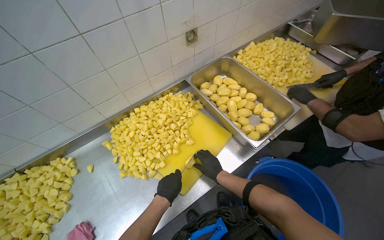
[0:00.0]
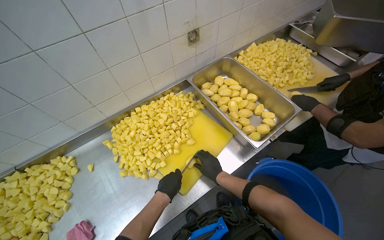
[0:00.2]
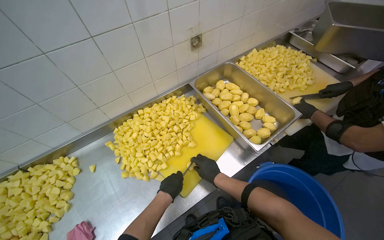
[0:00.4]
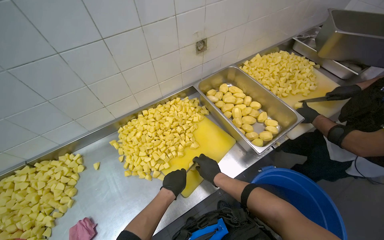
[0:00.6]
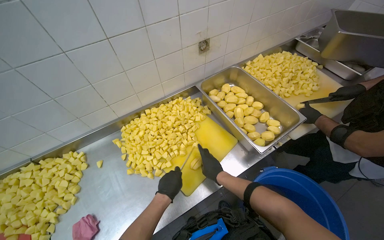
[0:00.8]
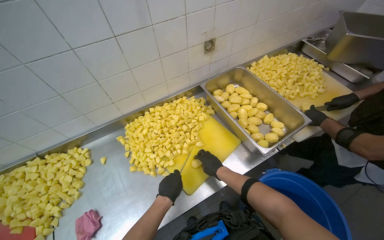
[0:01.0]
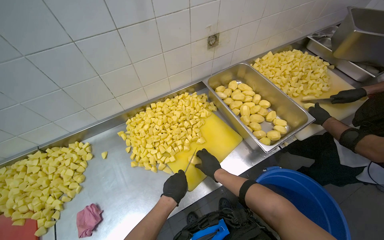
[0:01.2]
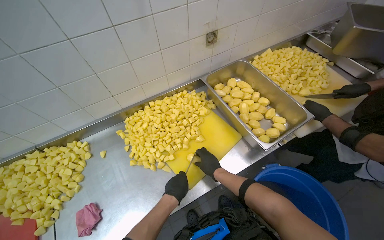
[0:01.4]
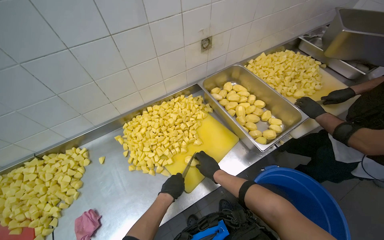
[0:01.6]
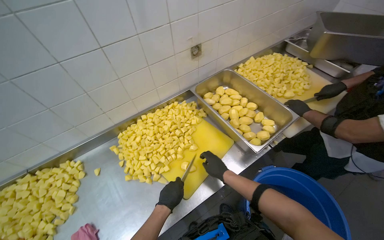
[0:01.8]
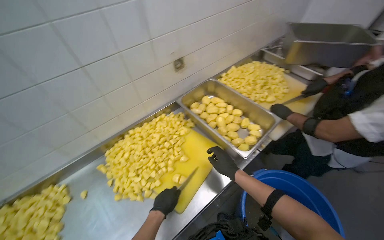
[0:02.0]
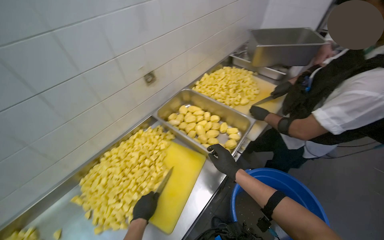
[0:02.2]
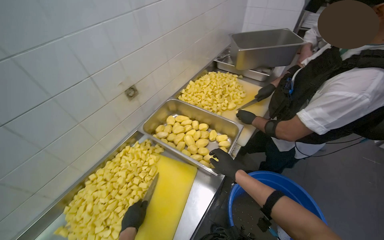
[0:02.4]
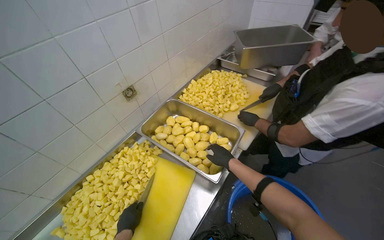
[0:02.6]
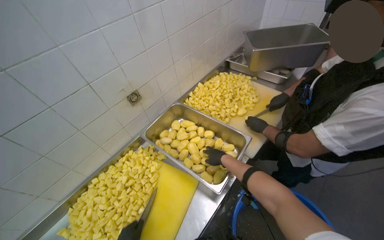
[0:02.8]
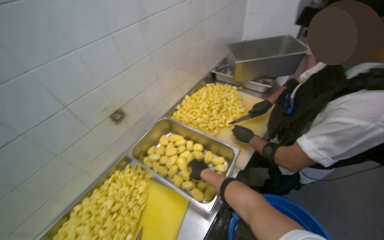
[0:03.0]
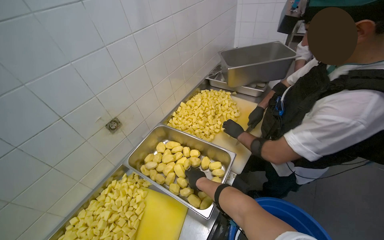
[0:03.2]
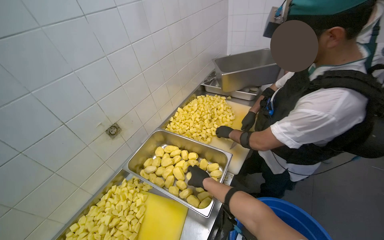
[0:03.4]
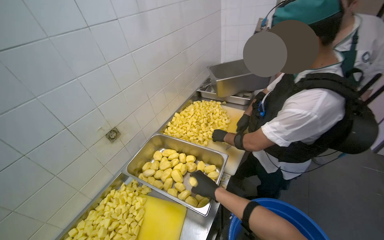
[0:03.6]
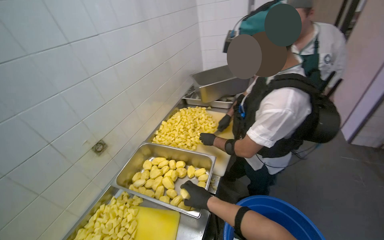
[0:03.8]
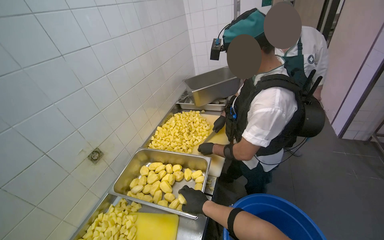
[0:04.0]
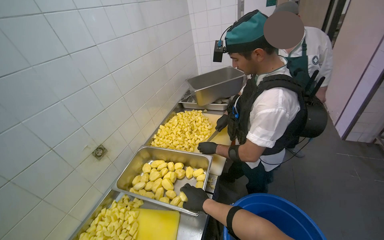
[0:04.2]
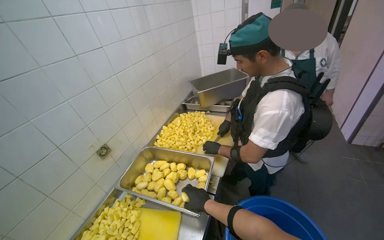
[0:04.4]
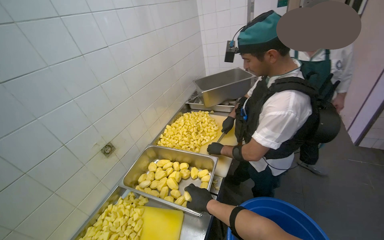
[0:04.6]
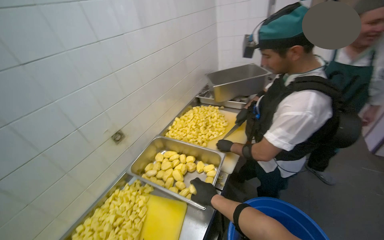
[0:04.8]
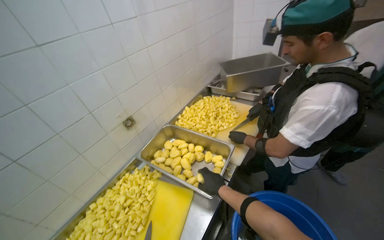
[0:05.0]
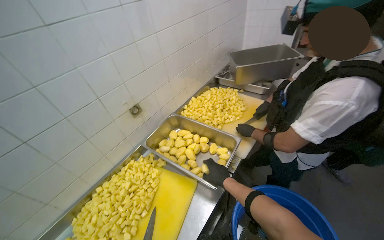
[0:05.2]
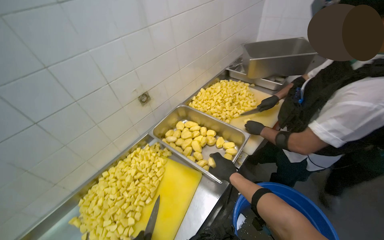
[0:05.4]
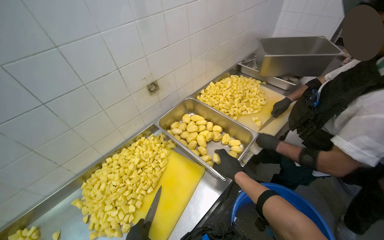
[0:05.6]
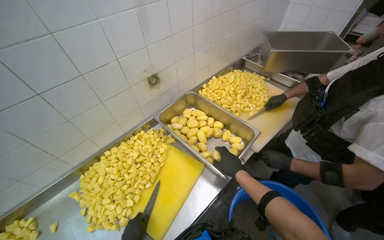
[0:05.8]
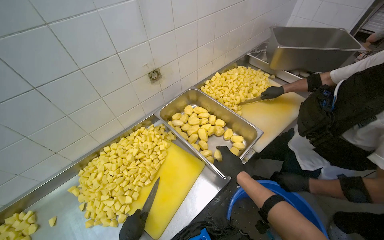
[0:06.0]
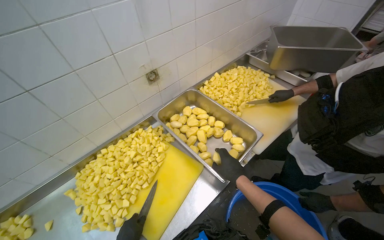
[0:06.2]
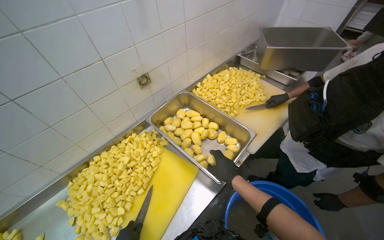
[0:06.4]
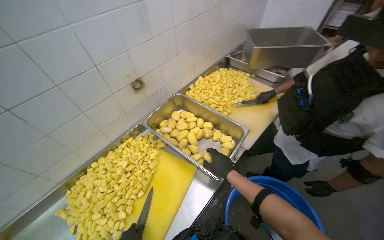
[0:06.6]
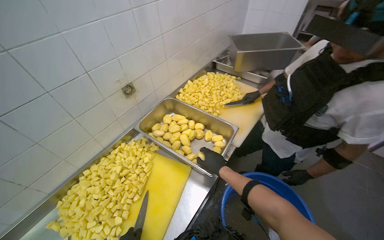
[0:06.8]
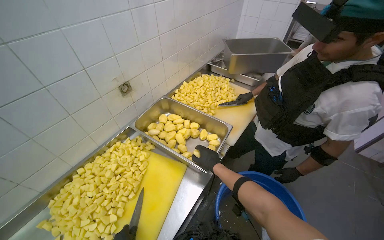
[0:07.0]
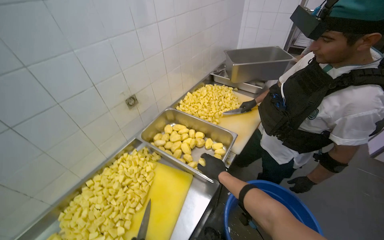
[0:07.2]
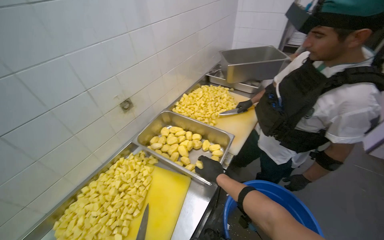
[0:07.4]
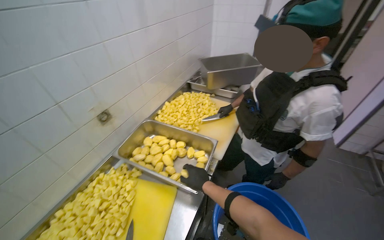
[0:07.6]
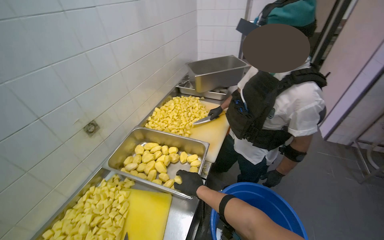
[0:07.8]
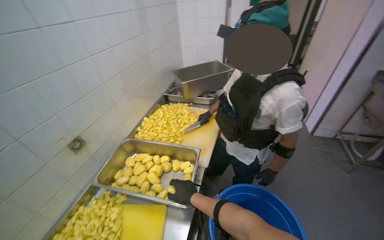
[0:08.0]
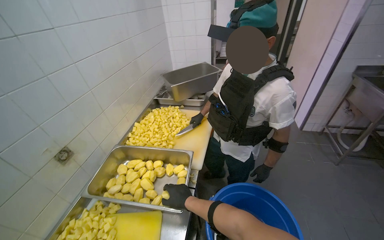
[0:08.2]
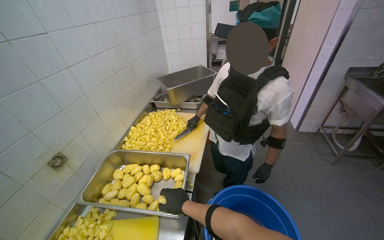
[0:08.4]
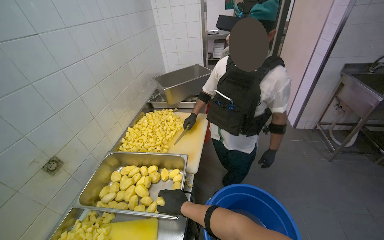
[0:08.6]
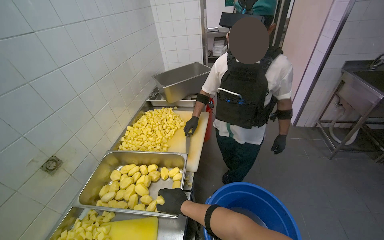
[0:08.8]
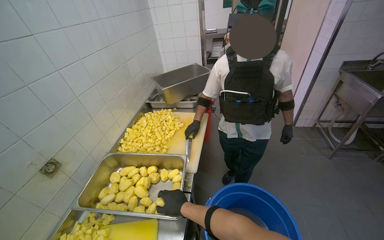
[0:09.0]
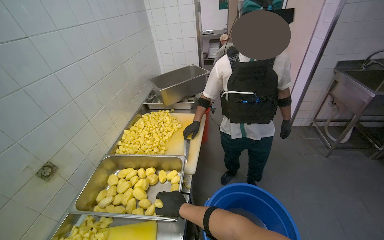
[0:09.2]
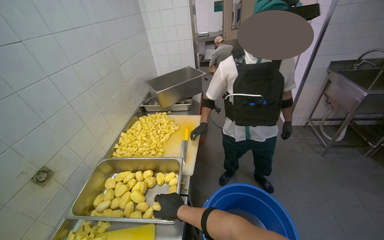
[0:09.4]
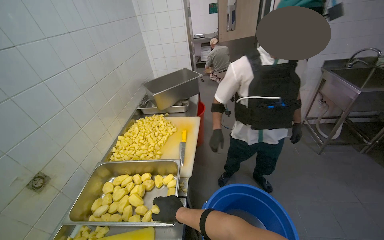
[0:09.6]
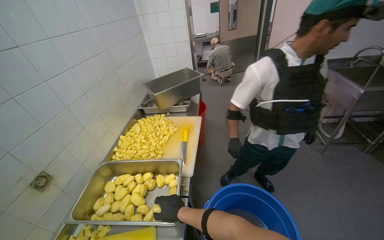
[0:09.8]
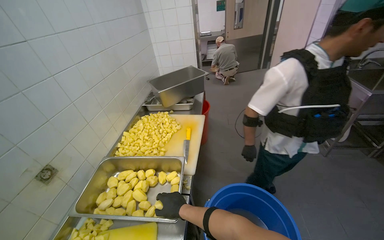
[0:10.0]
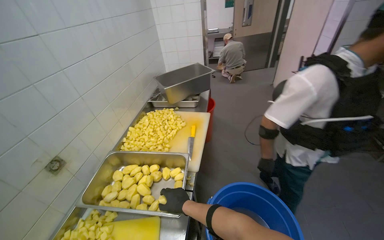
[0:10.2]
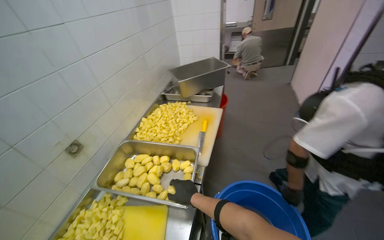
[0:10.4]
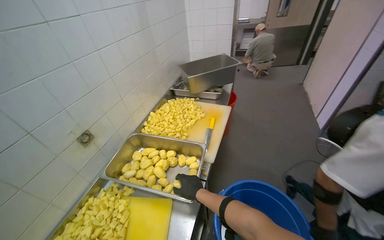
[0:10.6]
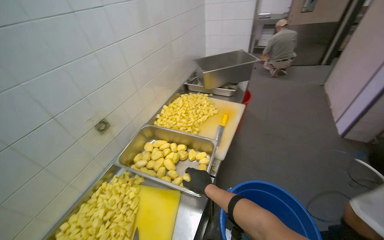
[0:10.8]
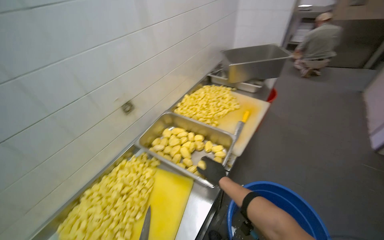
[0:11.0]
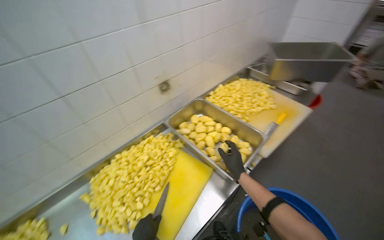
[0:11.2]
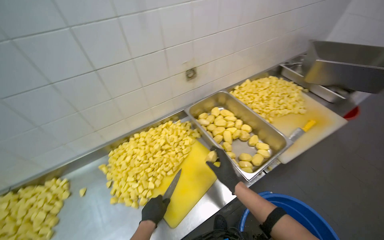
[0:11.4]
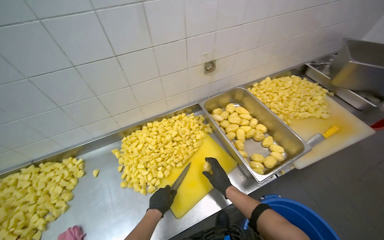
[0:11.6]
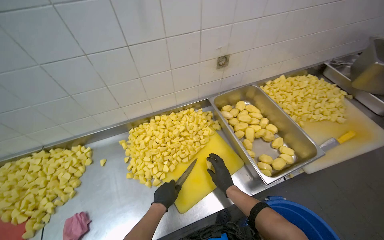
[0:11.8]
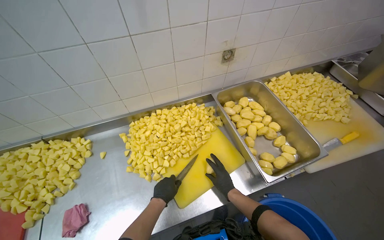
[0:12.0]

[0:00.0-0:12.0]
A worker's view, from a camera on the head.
Job: preparing food.
The whole recording: Cutting potatoes into cubes. The worker continues cutting peeled potatoes into cubes on a yellow cutting board.
0:00.0 to 0:01.6: The hands make small movements and keep their place.
0:01.6 to 0:03.0: The head rotates about 25 degrees to the right.
0:03.0 to 0:04.4: The wearer looks about 15 degrees further upward.
0:04.4 to 0:06.0: The wearer looks about 25 degrees further to the left. The view tilts about 20 degrees downward.
0:06.0 to 0:07.6: The wearer looks about 20 degrees further to the right.
0:07.6 to 0:09.0: The head turns to the right by some 20 degrees.
0:10.4 to 0:12.0: The head rotates approximately 55 degrees to the left. The camera pitches downward, by some 20 degrees.

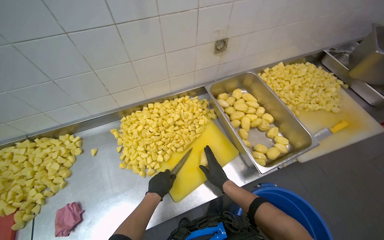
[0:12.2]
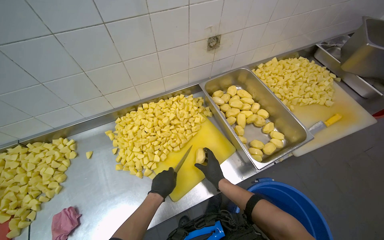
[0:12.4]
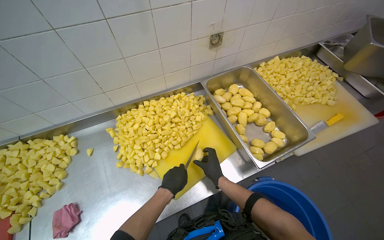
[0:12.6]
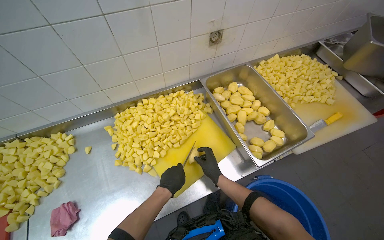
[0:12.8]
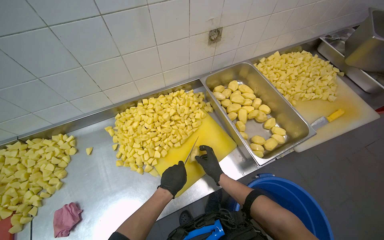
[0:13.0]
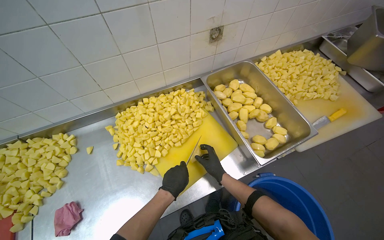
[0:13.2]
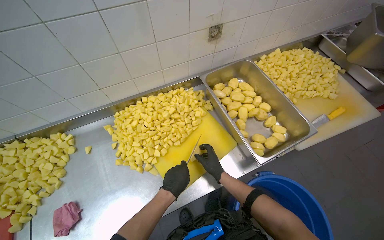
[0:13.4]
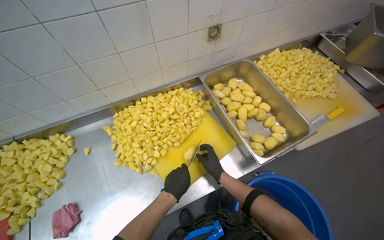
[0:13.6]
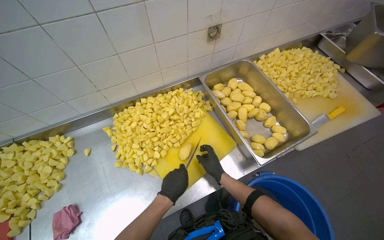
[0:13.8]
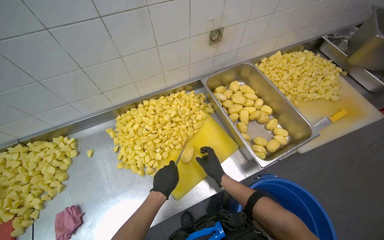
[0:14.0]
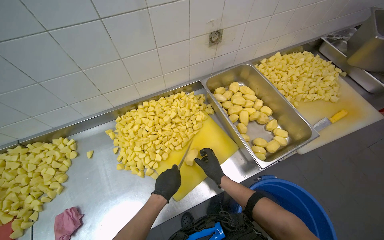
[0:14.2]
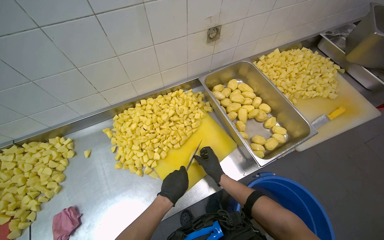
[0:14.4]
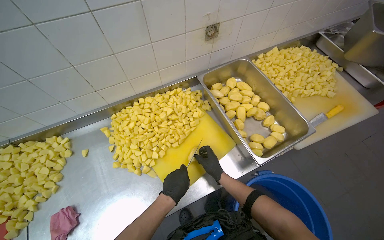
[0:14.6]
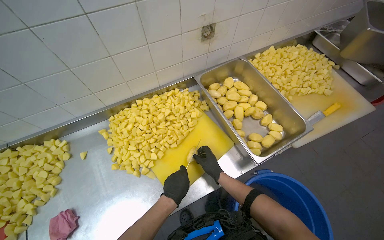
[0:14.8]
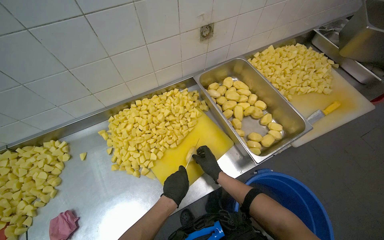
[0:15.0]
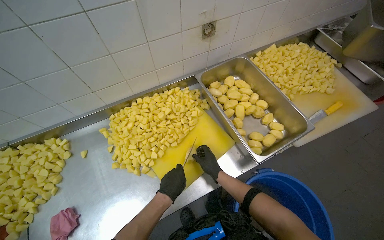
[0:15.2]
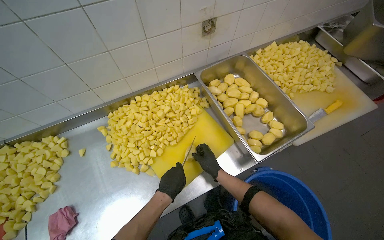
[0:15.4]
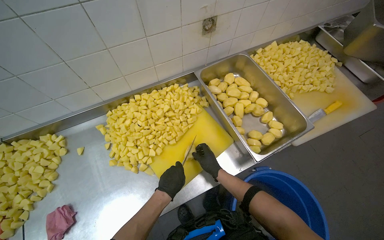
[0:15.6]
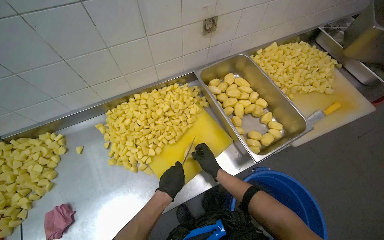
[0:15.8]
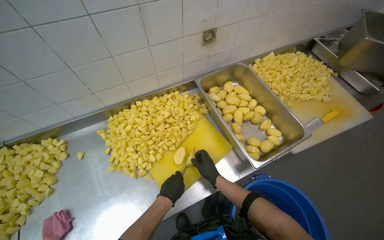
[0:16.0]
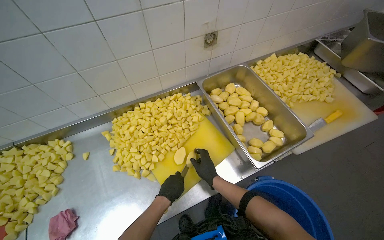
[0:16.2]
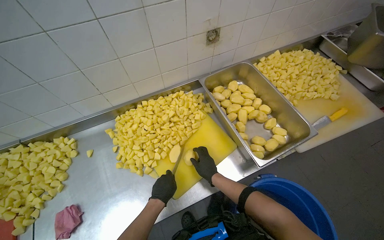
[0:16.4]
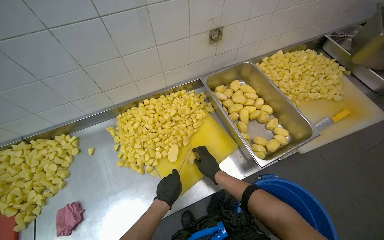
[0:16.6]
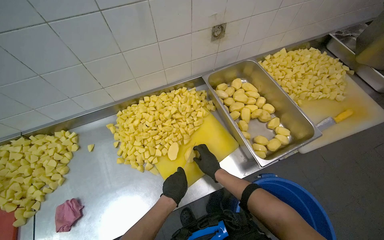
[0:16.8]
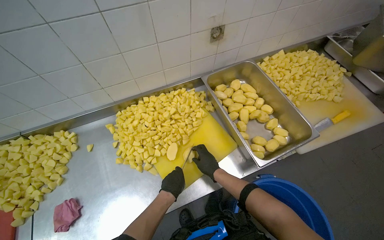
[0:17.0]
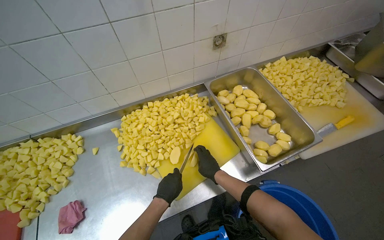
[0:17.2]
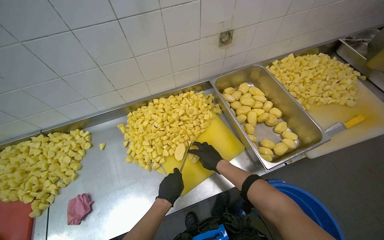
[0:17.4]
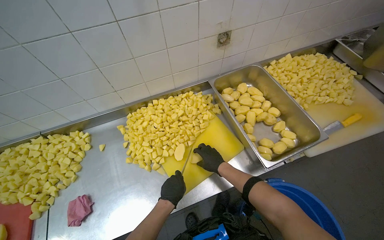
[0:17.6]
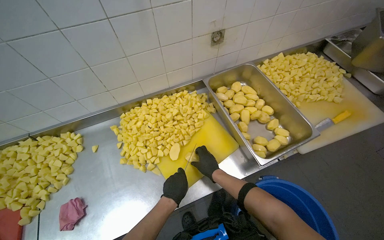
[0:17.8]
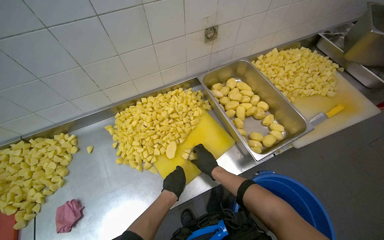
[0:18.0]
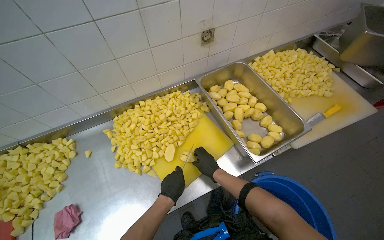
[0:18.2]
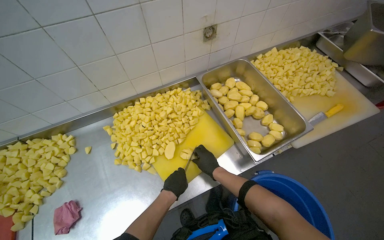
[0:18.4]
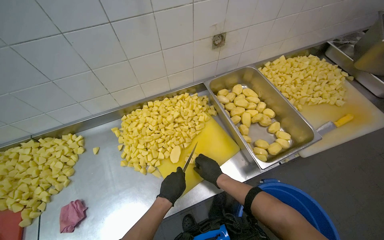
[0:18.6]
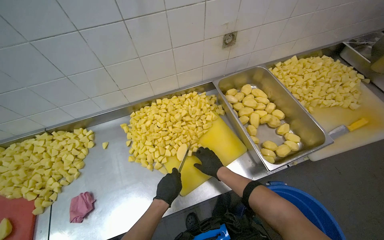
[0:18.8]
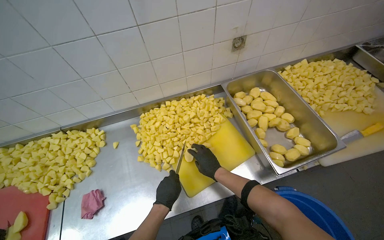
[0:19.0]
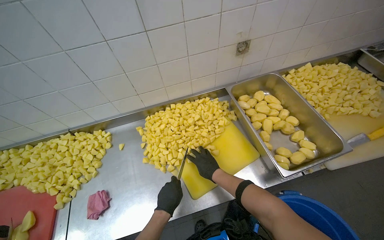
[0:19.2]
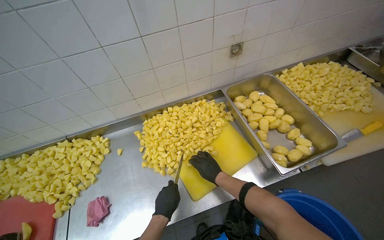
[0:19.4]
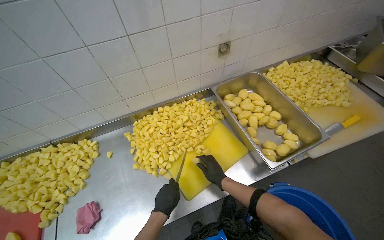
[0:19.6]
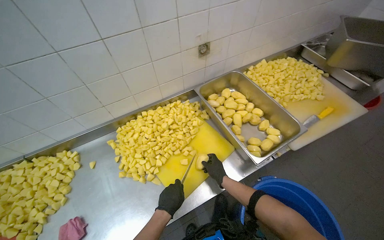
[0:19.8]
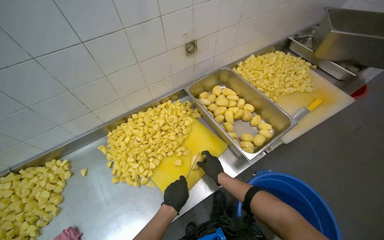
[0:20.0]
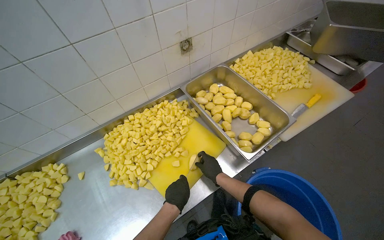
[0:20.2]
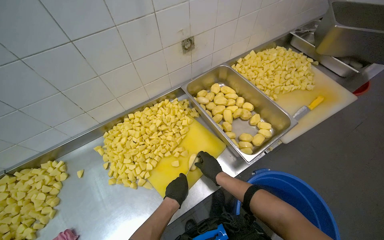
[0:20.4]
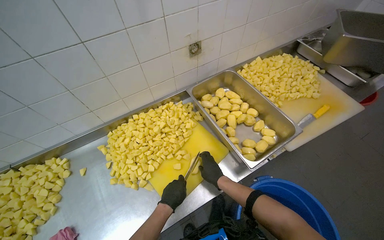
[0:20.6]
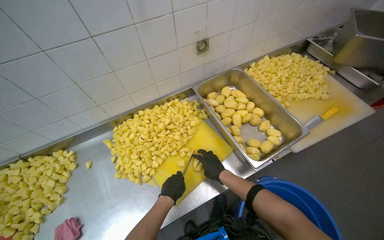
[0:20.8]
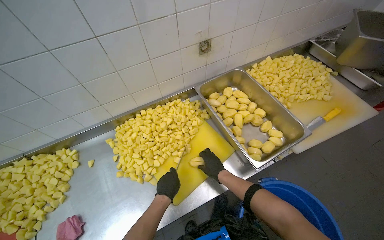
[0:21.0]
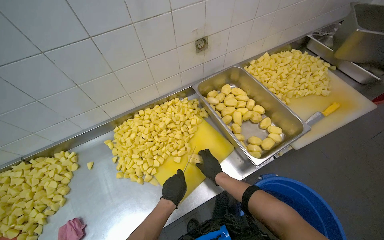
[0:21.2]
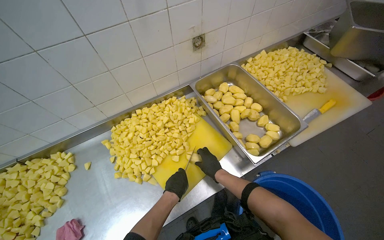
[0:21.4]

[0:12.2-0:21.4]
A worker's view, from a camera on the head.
Job: preparing food.
The whole recording: Cutting potatoes into cubes. The worker continues cutting peeled potatoes into cubes on a yellow cutting board.
0:12.2 to 0:13.8: The right hand moves farther from the camera, some 10 cm.
0:13.8 to 0:15.2: The hands are busy where they are.
0:15.2 to 0:18.4: The hands work in one place, with small movements.
0:19.8 to 0:21.4: The hands are busy where they are.
